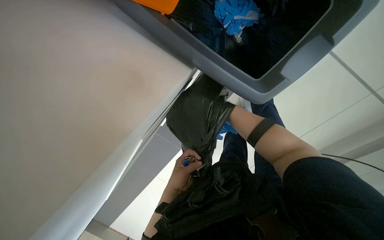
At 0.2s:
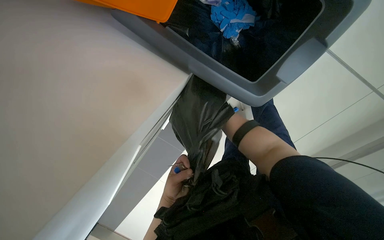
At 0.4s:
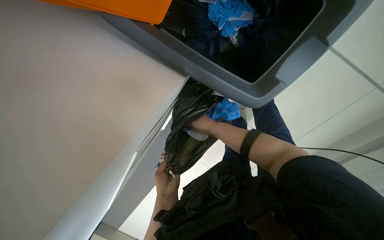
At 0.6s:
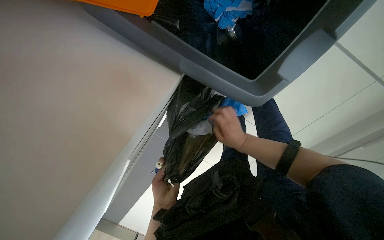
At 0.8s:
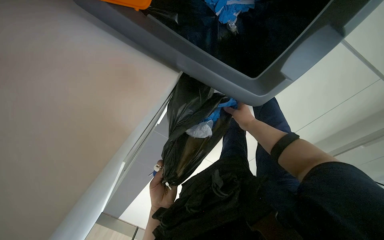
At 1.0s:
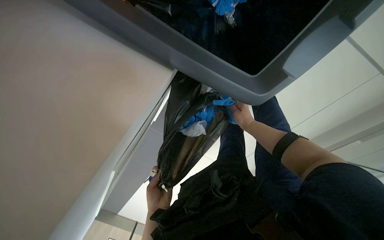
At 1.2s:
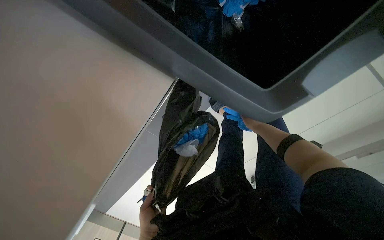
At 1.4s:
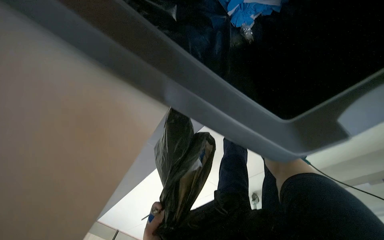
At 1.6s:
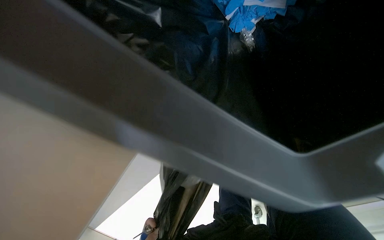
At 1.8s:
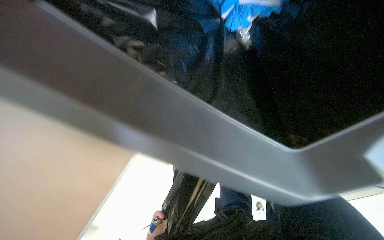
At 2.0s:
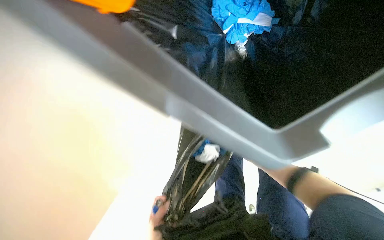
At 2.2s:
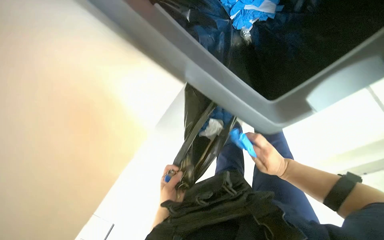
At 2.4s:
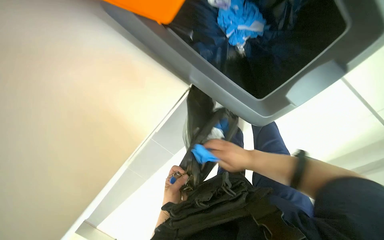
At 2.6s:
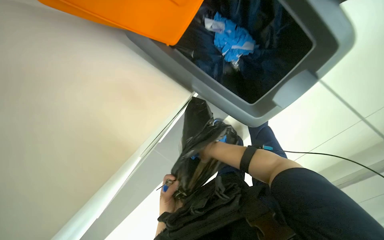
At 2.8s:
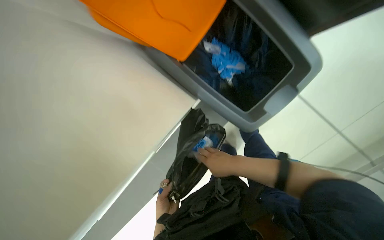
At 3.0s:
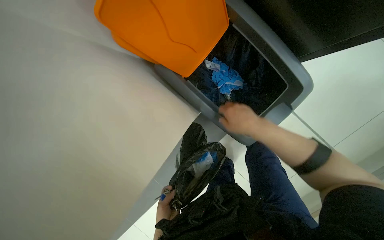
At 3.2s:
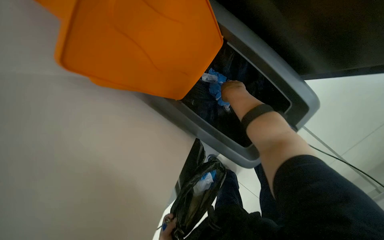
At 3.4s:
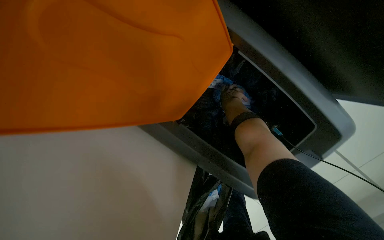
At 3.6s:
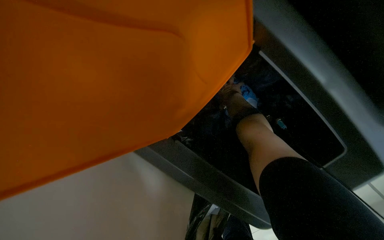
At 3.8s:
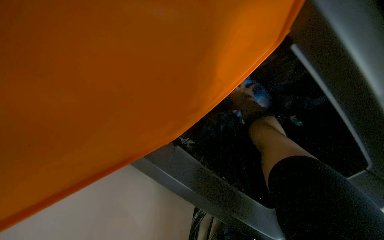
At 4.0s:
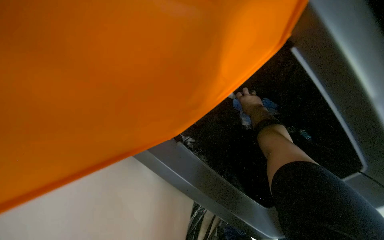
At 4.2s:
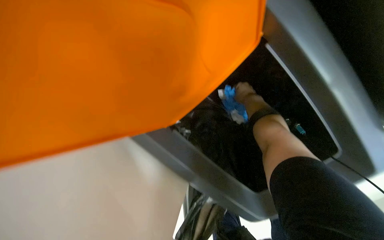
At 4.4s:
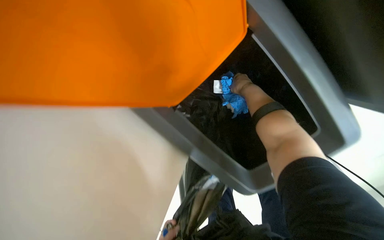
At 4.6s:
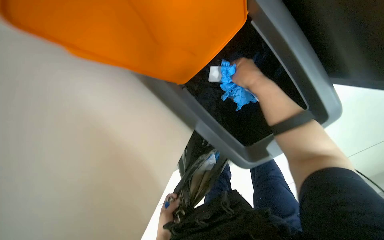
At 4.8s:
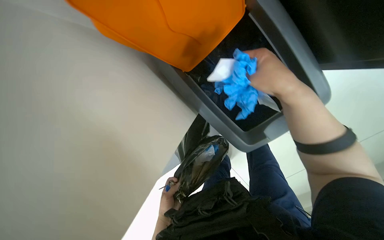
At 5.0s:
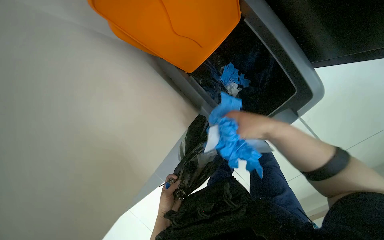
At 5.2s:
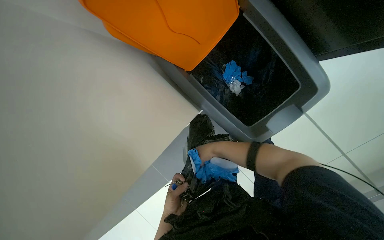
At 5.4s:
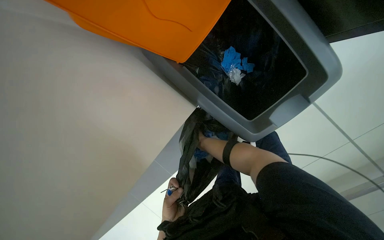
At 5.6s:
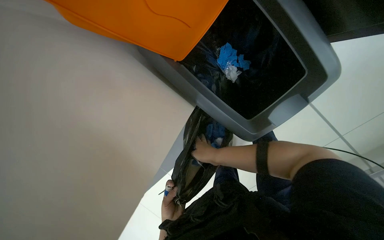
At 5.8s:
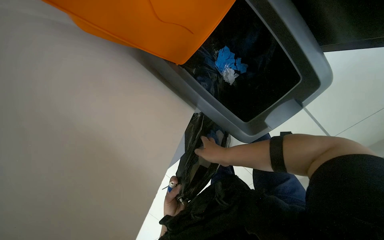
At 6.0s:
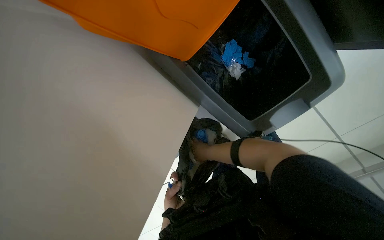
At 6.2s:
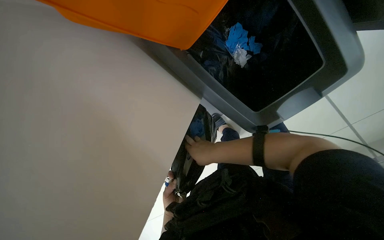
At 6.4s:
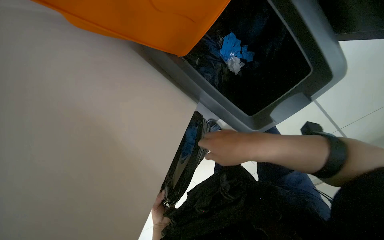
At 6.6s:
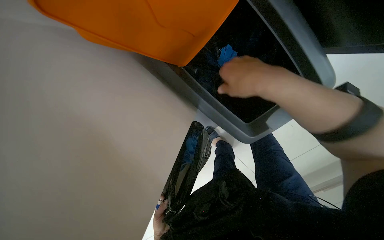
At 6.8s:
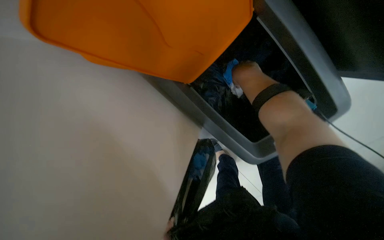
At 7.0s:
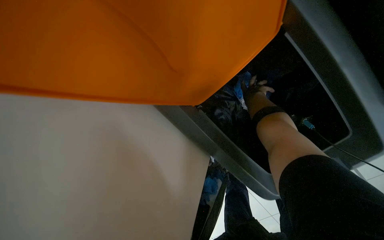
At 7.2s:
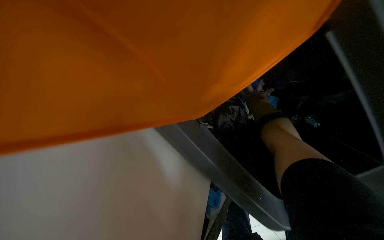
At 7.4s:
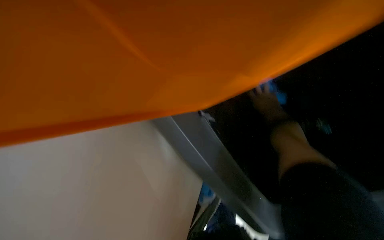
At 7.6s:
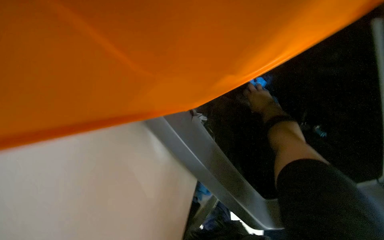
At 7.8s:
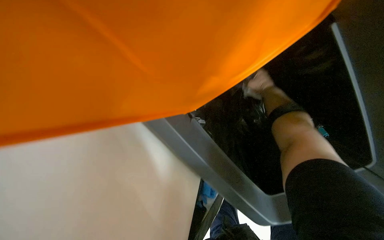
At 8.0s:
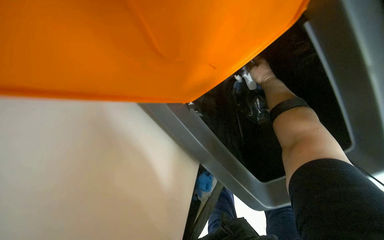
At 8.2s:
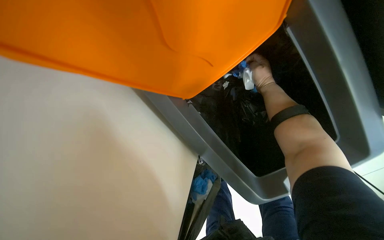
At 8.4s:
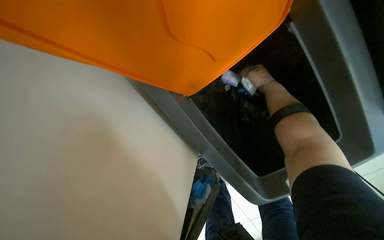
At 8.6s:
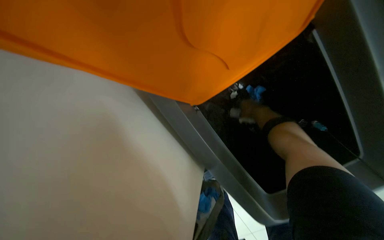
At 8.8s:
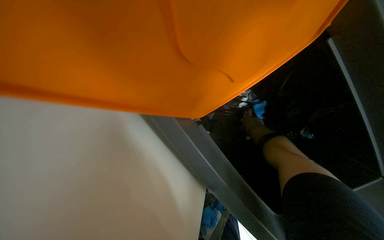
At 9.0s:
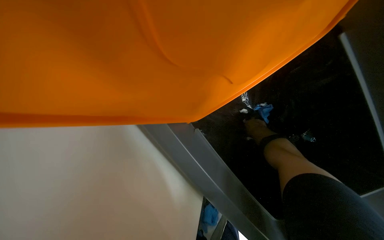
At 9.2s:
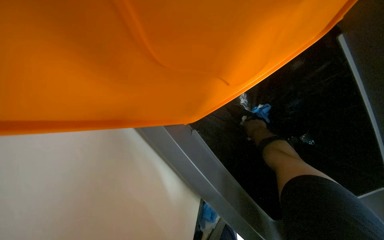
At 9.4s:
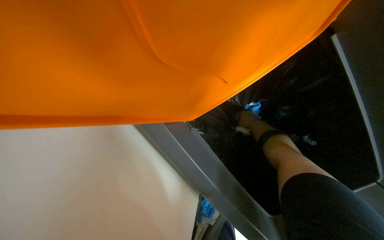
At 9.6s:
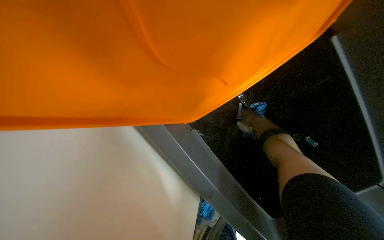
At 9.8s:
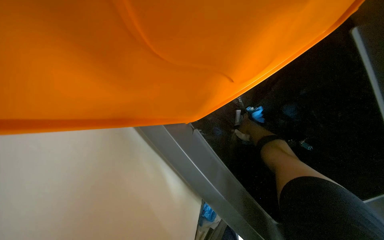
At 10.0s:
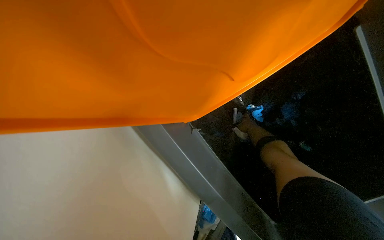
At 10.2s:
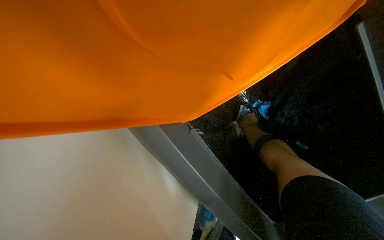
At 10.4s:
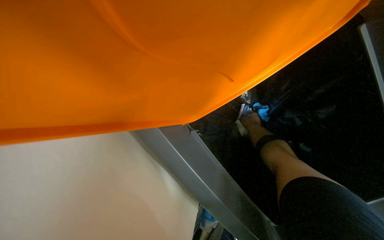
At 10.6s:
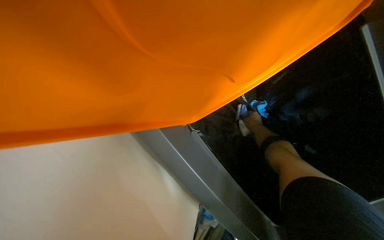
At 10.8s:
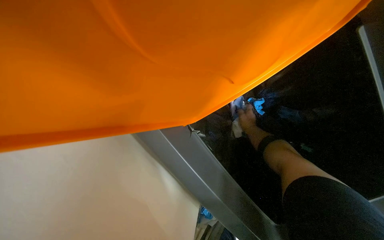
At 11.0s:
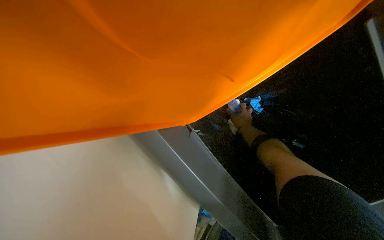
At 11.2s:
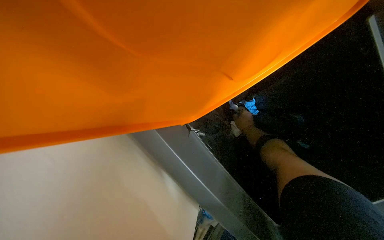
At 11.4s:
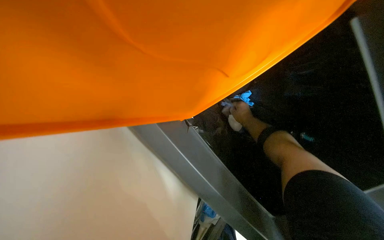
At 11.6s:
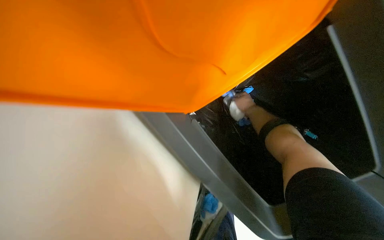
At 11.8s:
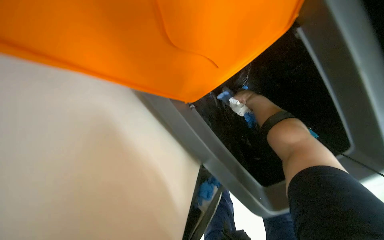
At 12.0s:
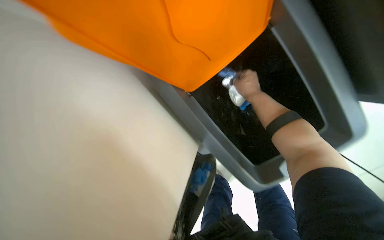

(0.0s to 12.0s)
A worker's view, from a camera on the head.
Job: managing trash.
The whole recording: Replacing trash bag in bin. The worker removes the full trash bag from the bin and replaces it with a new one.
0.0s - 1.6s: The right hand moves to the right, some 15 cm.
1.6s - 3.0s: The wearer moves some 50 cm. The view tilts about 20 degrees upward.
3.0s - 4.4s: The right hand heads farther from the camera and up the picture, covering roughly 50 cm.
4.4s - 6.0s: The right hand swings nearer and farther, roughly 40 cm each way, with 2 reversals.
6.0s - 7.6s: The right hand shifts roughly 30 cm up the picture and to the right, and moves approximately 30 cm nearer to the camera and comes back.
9.0s - 10.4s: The right hand goes some 10 cm farther from the camera.
10.4s - 12.0s: The right hand moves nearer to the camera and up the picture, about 20 cm.

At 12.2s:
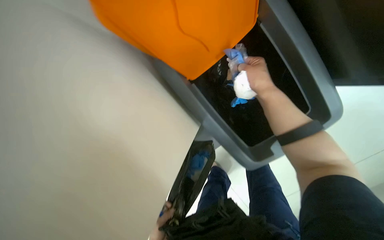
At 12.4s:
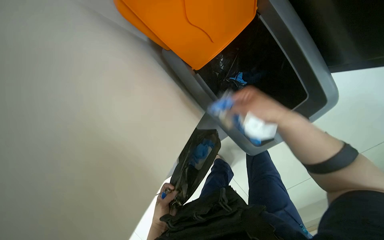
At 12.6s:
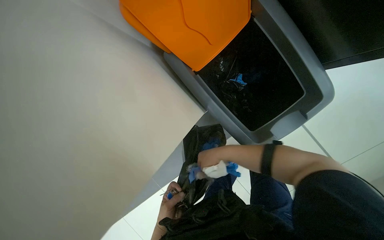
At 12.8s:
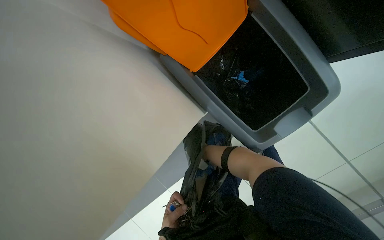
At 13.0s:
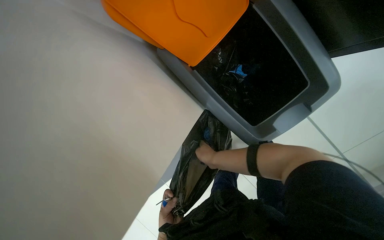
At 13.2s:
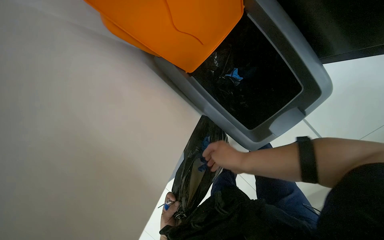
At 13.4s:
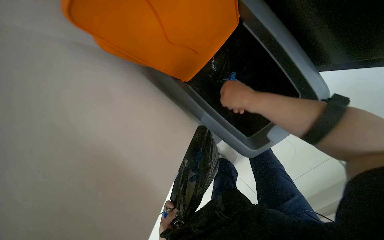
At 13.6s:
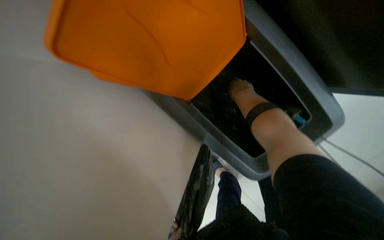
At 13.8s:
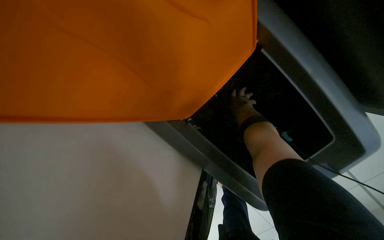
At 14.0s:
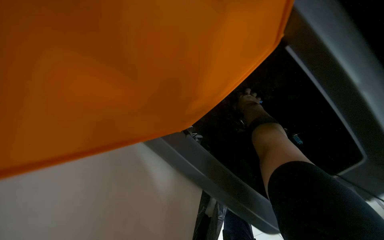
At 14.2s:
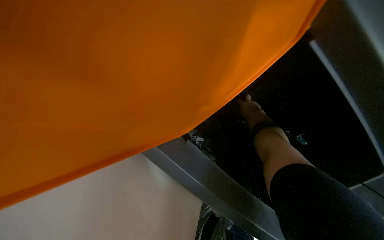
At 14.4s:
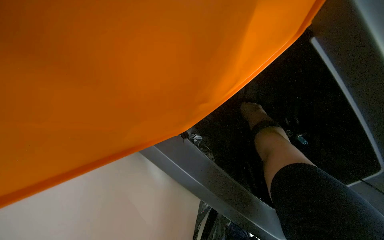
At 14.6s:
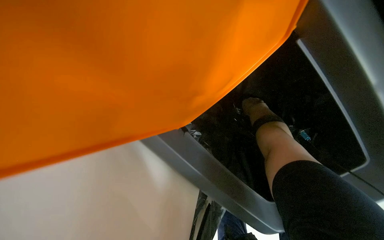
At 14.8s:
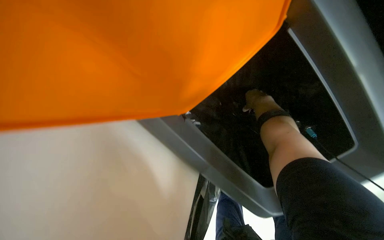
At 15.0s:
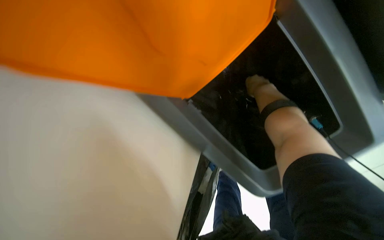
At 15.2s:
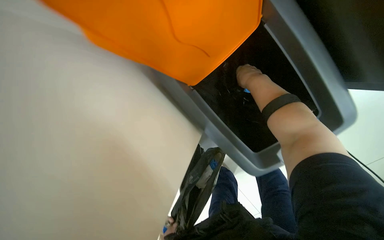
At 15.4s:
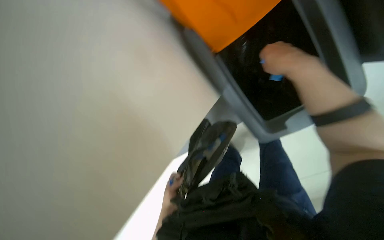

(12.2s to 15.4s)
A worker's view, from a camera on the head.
Job: managing trash.
The whole recording: Replacing trash bag in bin. The worker removes the full trash bag from the bin and replaces it with a new one.
12.2s - 13.8s: The right hand swings nearer and farther, some 35 cm each way, with 3 reversals.
13.8s - 15.4s: The right hand moves nearer to the camera, roughly 30 cm.

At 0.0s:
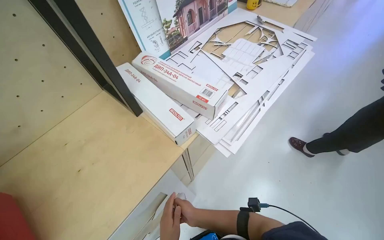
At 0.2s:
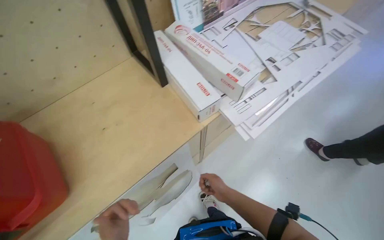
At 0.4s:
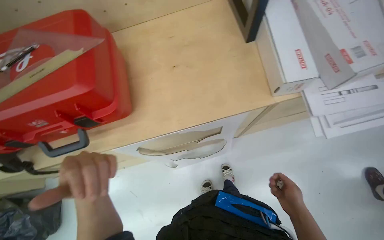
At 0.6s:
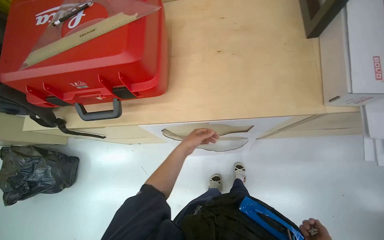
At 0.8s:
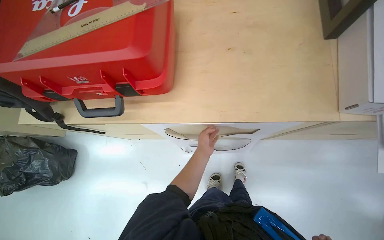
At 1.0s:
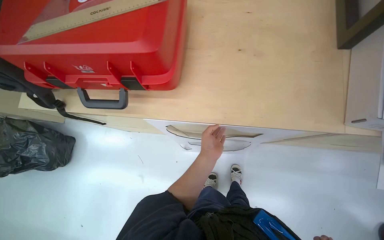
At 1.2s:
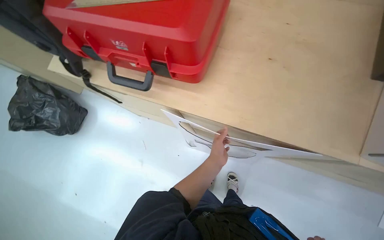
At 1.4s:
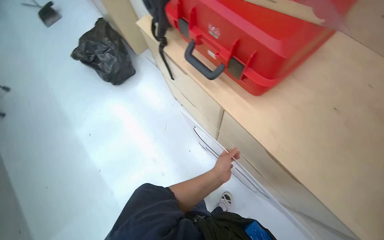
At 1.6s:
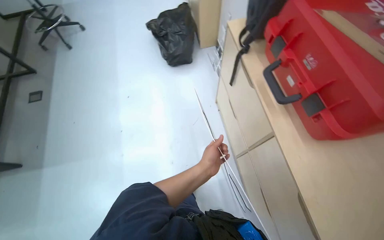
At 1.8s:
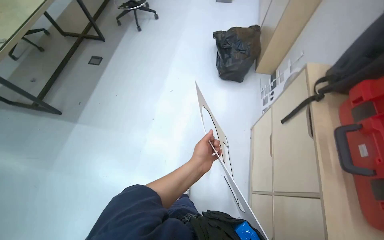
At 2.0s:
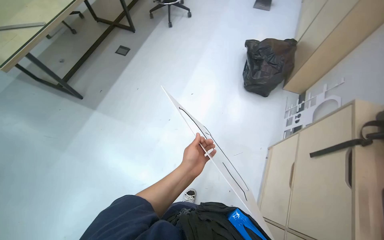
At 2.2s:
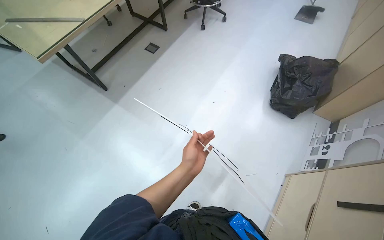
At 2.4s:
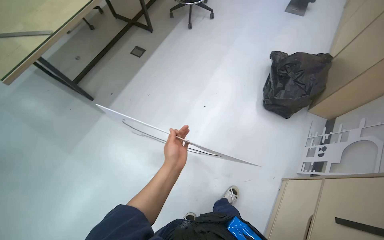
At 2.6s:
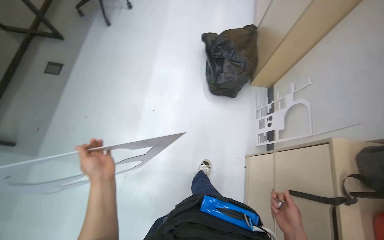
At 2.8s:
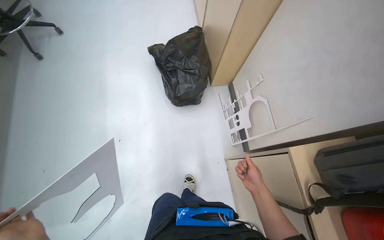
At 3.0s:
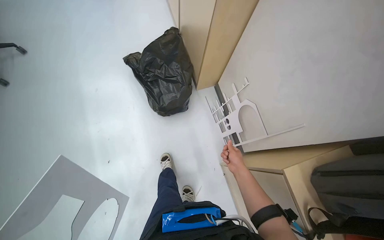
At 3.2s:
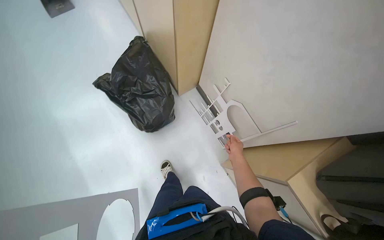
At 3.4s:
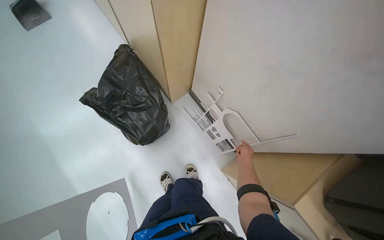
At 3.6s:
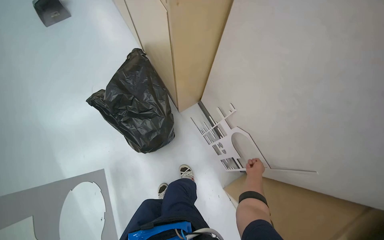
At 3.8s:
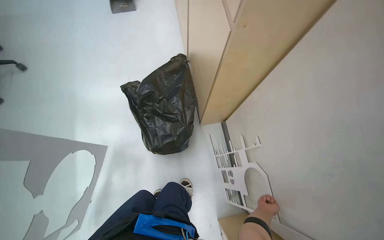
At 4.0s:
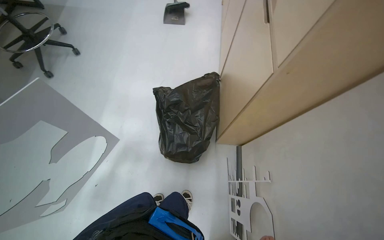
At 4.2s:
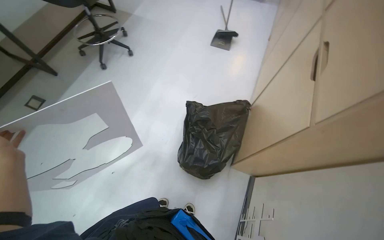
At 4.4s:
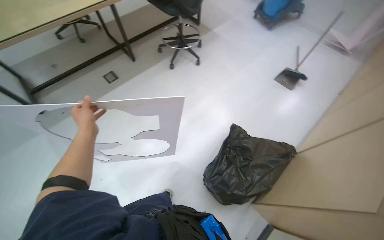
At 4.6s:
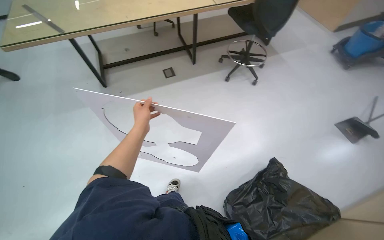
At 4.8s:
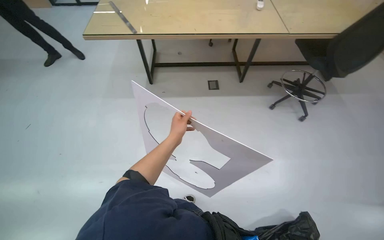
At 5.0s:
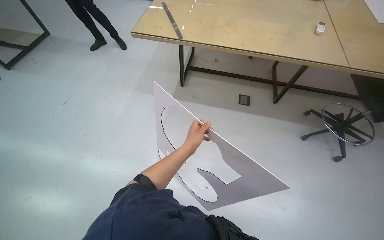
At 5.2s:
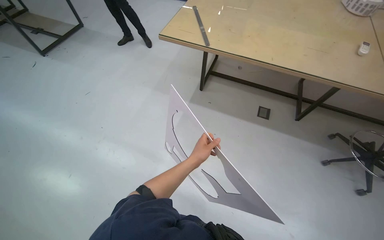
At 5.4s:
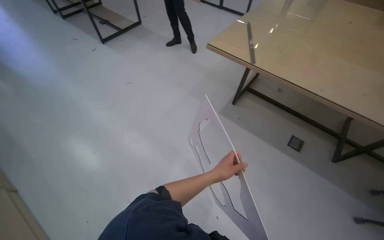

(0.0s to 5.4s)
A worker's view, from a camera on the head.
Job: managing trash.
The whole recording: Sorting and disposing cardboard pieces. The worker sorts cardboard pieces and disposes them into a trash bag.
0.0s - 1.4s: The head turns to the left by roughly 95 degrees. The wearer looks approximately 25 degrees further downward.
1.4s - 2.8s: The camera travels approximately 90 cm. The scene rotates clockwise by approximately 30 degrees.
2.8s - 4.0s: The head travels about 50 cm.
4.0s - 5.4s: The wearer moves some 60 cm. The head rotates some 125 degrees to the left. The view tilts about 20 degrees upward.
